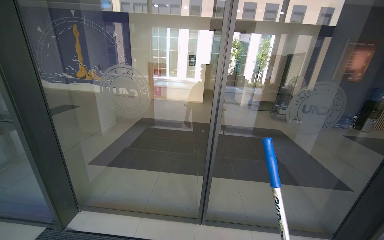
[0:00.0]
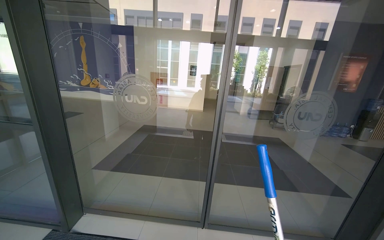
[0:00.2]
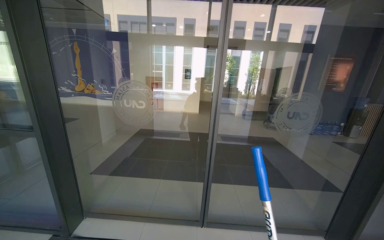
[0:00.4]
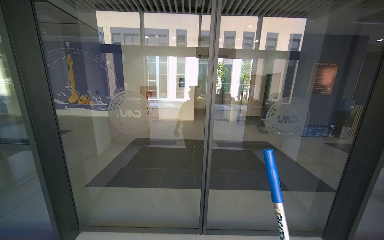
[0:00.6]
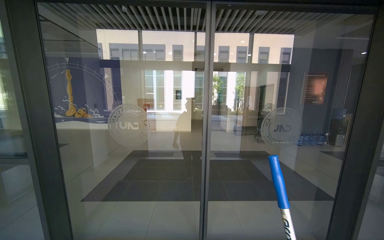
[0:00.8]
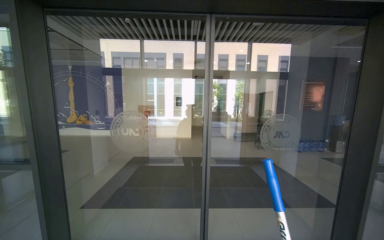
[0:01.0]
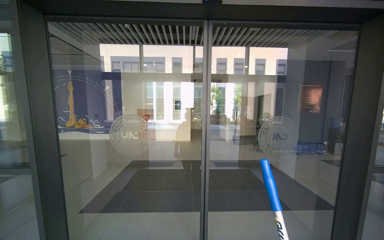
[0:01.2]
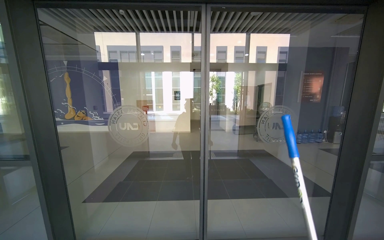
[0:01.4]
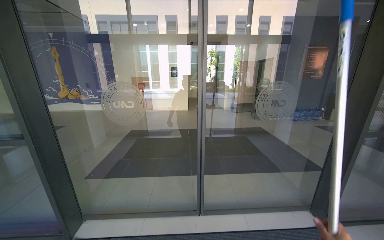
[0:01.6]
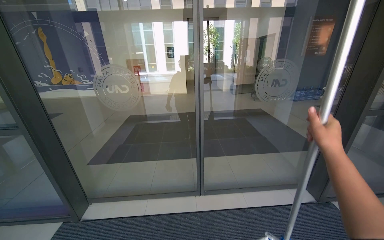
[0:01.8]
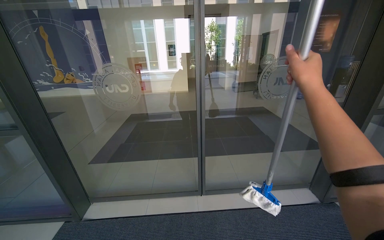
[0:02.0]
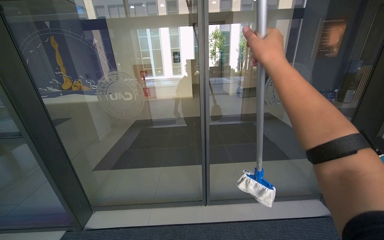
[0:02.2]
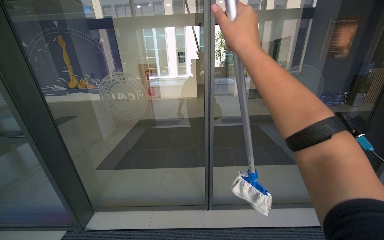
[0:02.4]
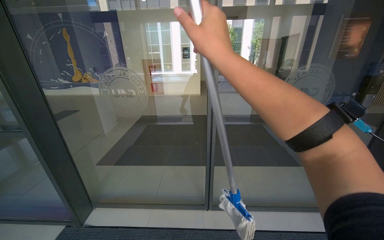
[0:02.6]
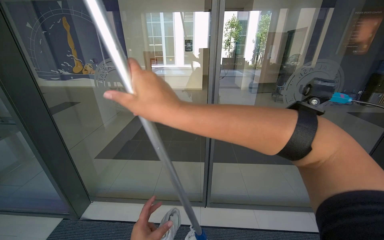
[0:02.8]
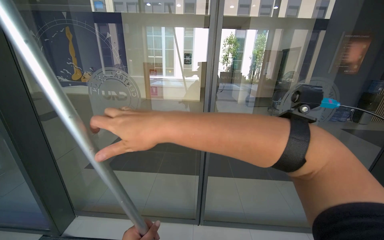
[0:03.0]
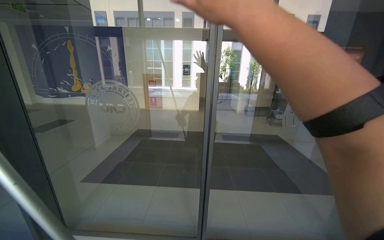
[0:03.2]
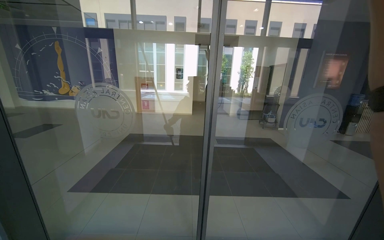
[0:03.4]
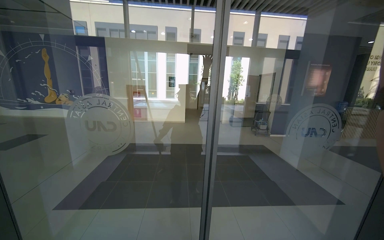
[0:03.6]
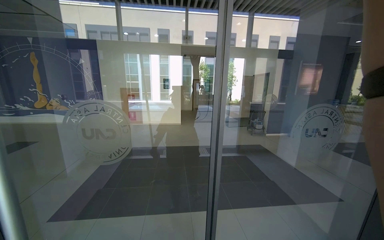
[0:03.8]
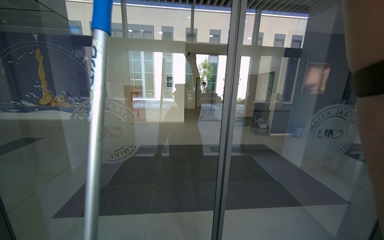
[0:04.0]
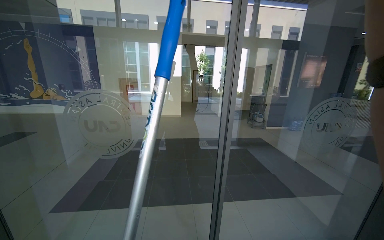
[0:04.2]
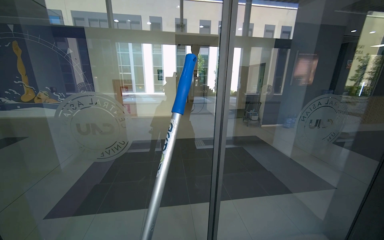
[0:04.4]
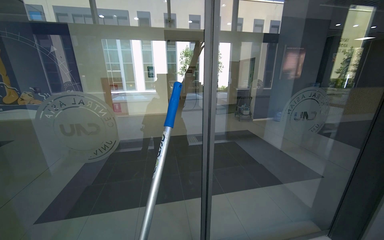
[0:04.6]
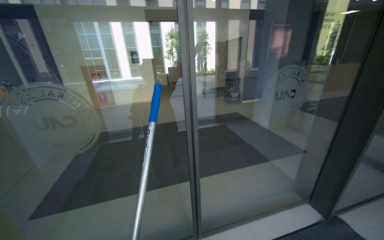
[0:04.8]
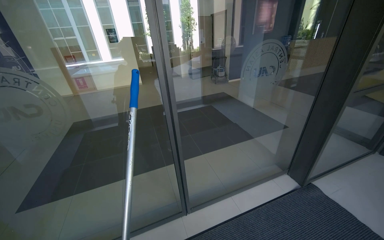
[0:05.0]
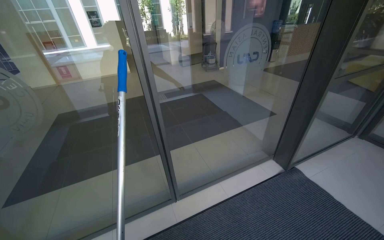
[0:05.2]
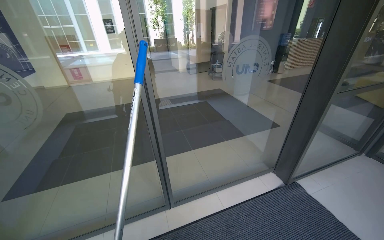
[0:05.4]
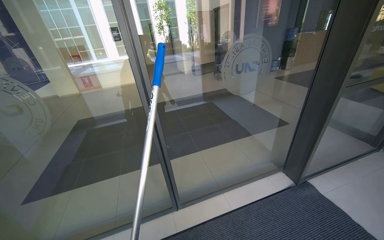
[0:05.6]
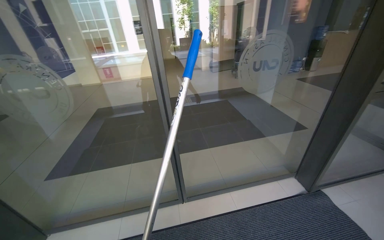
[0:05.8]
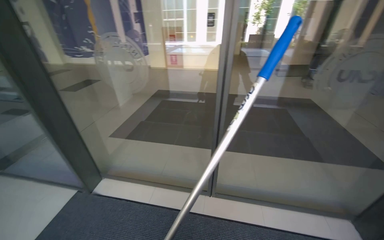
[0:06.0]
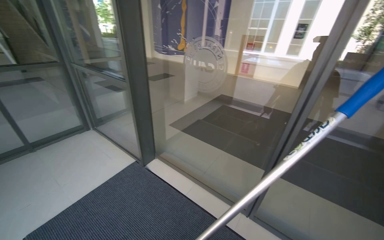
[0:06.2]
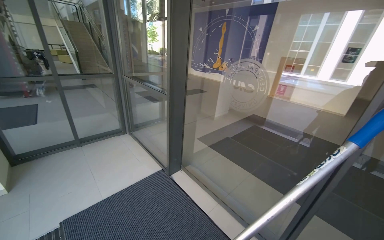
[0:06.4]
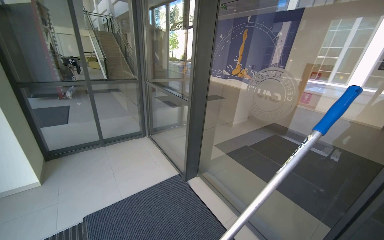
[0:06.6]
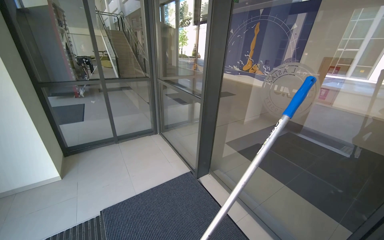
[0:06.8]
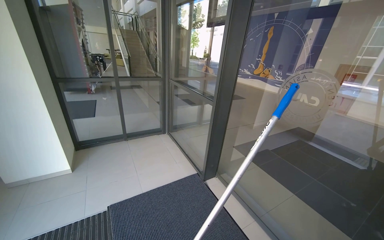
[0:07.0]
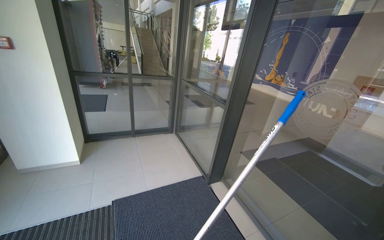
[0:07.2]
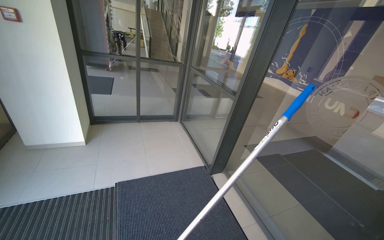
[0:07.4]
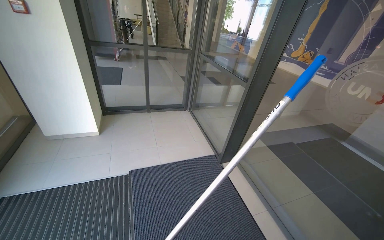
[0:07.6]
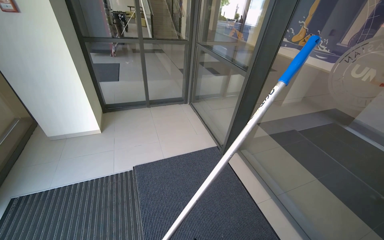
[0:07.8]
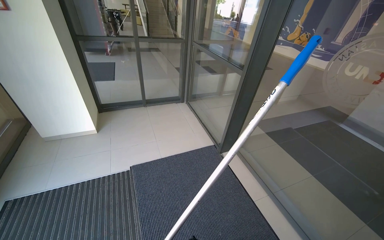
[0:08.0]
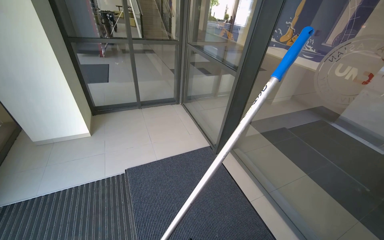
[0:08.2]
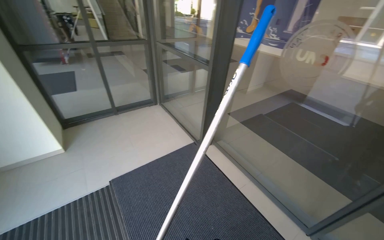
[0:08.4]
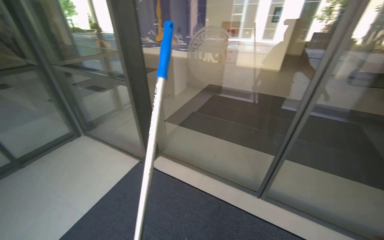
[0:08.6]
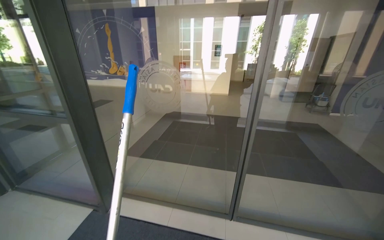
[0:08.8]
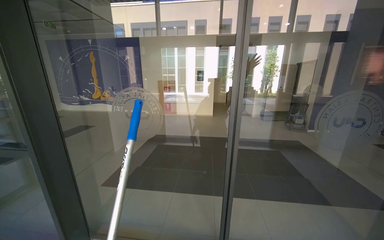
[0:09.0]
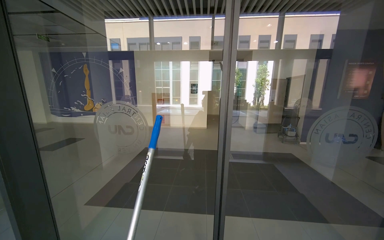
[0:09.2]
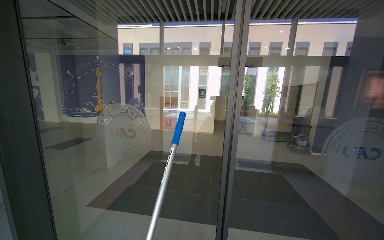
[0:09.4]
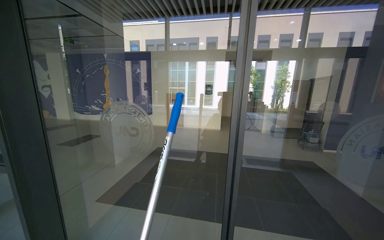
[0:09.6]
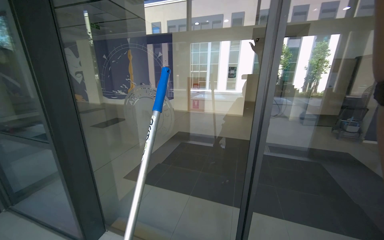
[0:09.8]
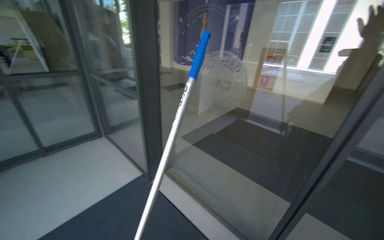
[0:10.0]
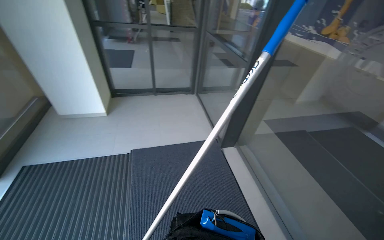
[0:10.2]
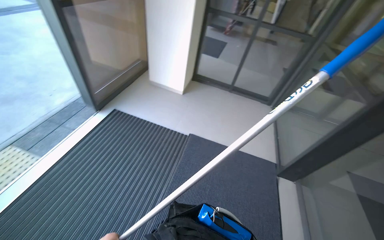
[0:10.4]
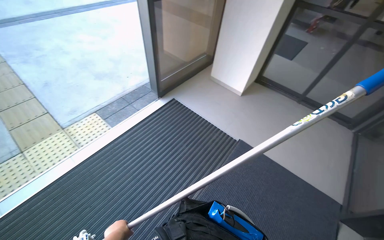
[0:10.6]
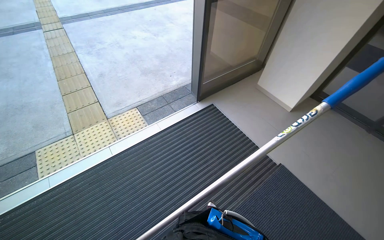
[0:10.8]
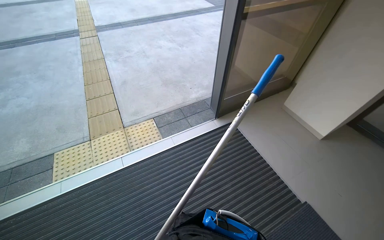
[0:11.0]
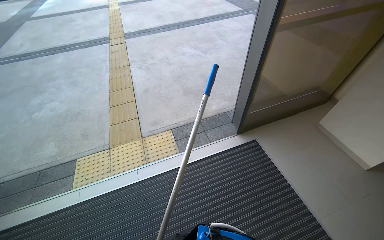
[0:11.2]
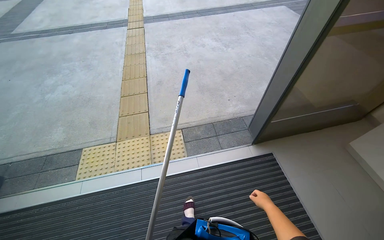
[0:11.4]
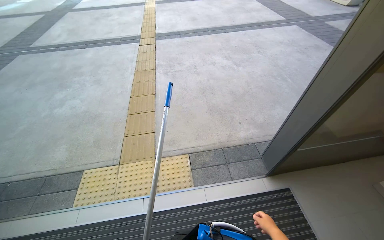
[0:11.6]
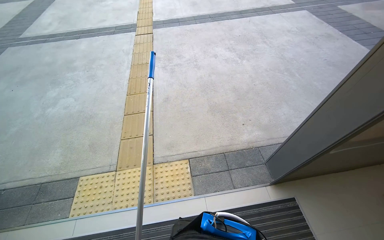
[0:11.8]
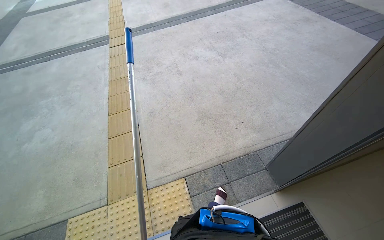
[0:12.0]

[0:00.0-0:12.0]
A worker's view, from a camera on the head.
Job: cleaning windows.
The whole recording: Cleaning glass windows. The worker cleans the large glass windows with a long-handled cleaning tool.
0:04.4 to 0:06.0: The head turns to the left by about 20 degrees. The wearer looks roughly 20 degrees further downward.
0:06.0 to 0:07.6: The wearer moves approximately 40 cm. The wearer looks about 60 degrees further to the left.
0:07.6 to 0:09.0: The wearer's head swings approximately 65 degrees to the right. The view tips upward by approximately 15 degrees.
0:09.0 to 0:10.4: The wearer looks some 100 degrees further to the left. The wearer looks roughly 25 degrees further downward.
0:10.4 to 0:12.0: The camera travels roughly 1 m. The head rotates approximately 55 degrees to the left.

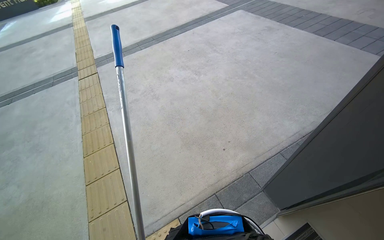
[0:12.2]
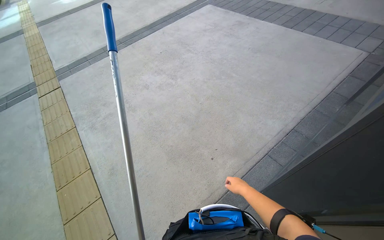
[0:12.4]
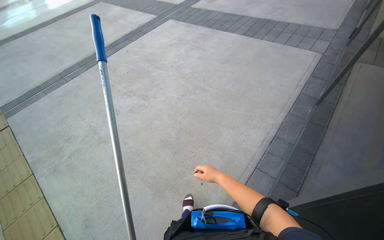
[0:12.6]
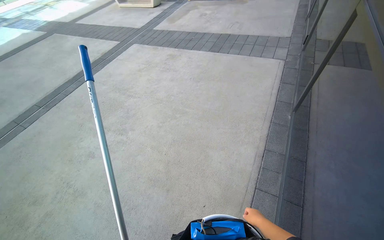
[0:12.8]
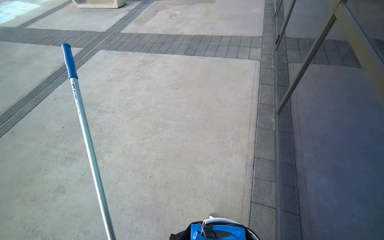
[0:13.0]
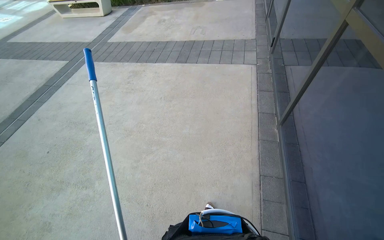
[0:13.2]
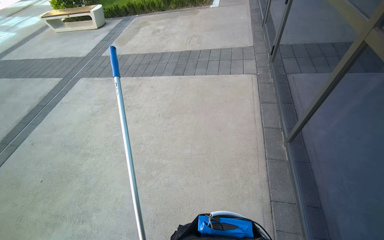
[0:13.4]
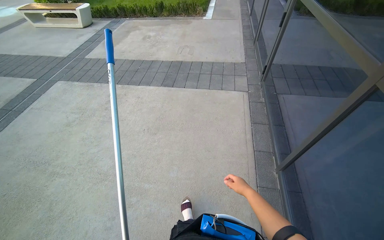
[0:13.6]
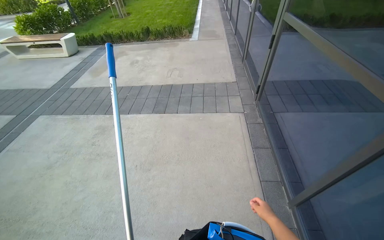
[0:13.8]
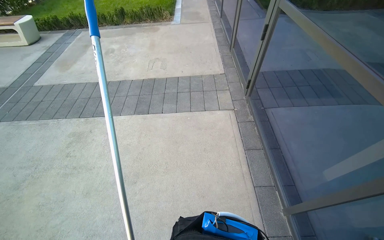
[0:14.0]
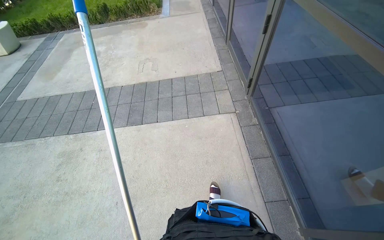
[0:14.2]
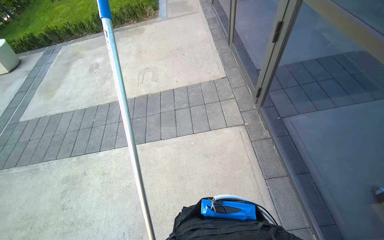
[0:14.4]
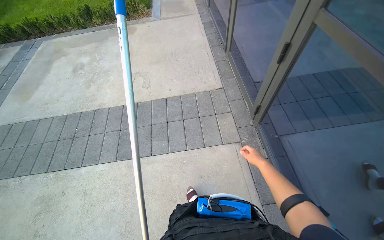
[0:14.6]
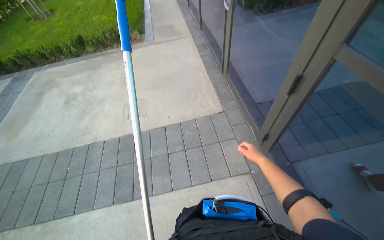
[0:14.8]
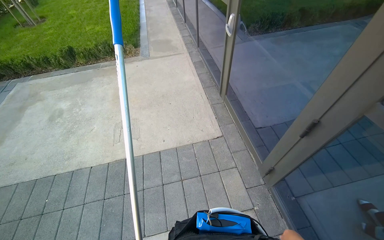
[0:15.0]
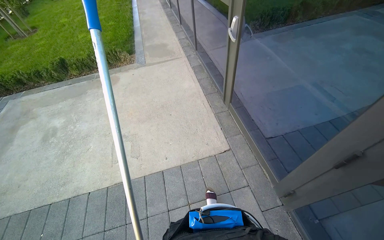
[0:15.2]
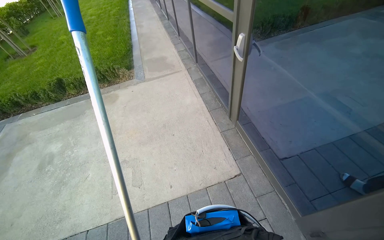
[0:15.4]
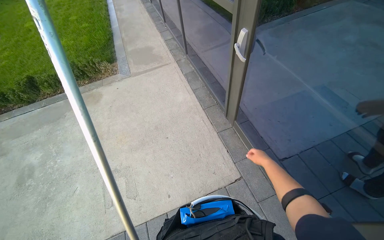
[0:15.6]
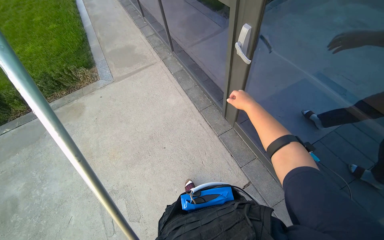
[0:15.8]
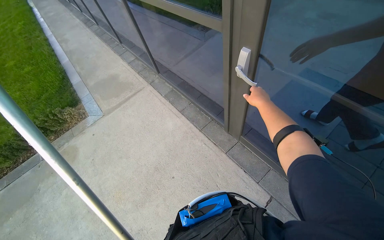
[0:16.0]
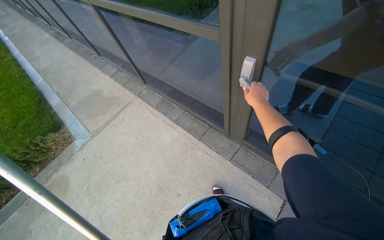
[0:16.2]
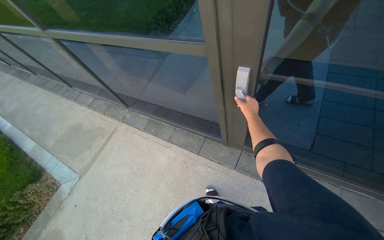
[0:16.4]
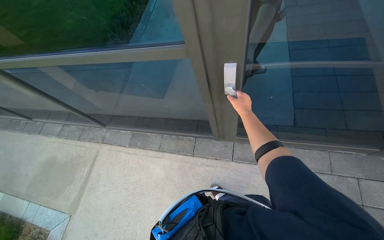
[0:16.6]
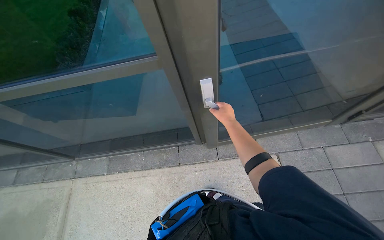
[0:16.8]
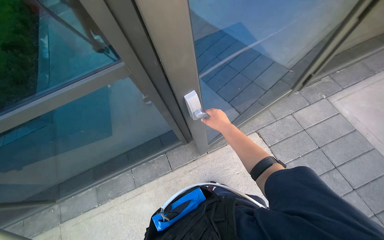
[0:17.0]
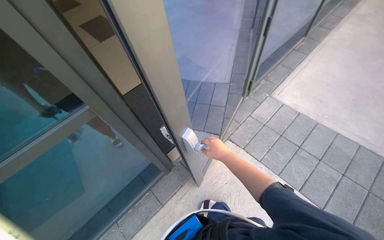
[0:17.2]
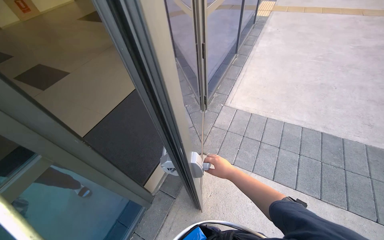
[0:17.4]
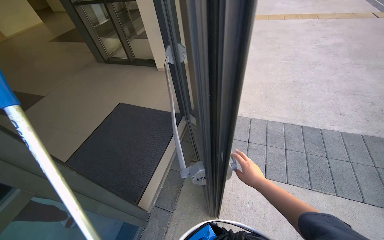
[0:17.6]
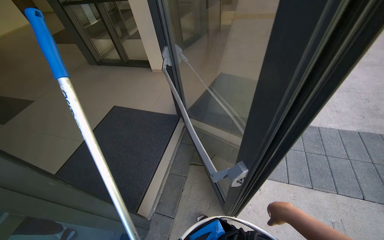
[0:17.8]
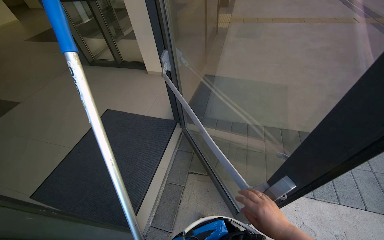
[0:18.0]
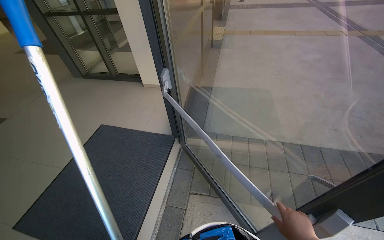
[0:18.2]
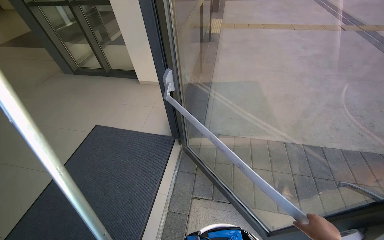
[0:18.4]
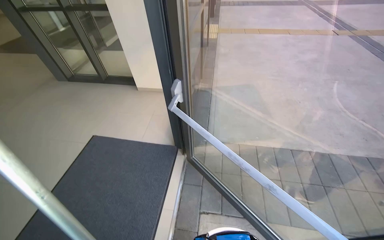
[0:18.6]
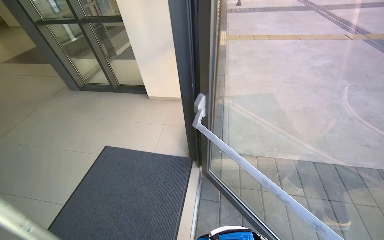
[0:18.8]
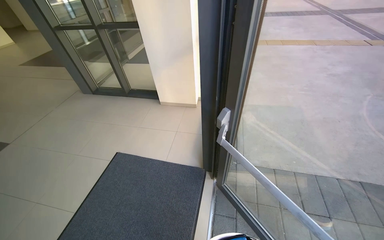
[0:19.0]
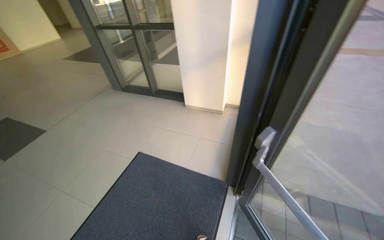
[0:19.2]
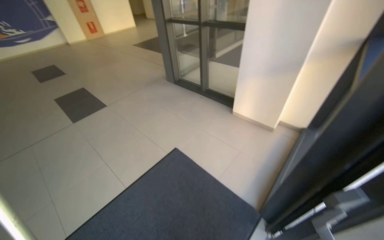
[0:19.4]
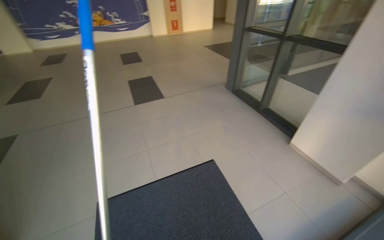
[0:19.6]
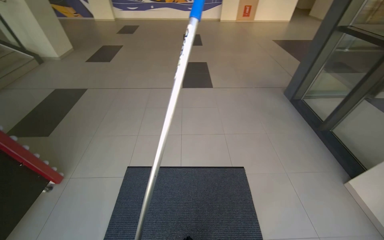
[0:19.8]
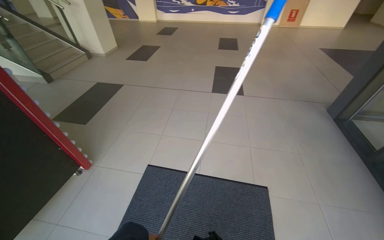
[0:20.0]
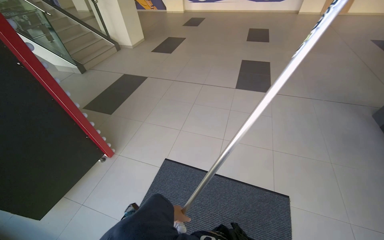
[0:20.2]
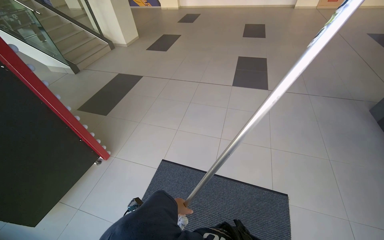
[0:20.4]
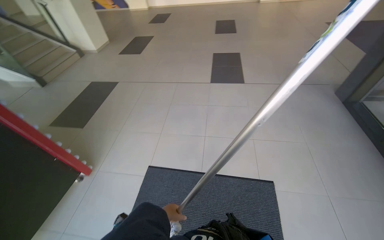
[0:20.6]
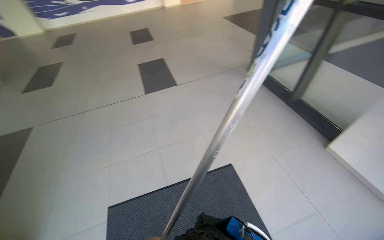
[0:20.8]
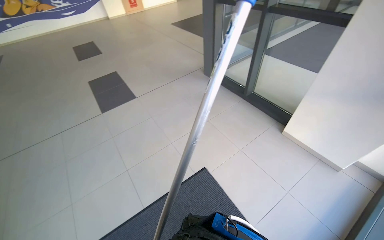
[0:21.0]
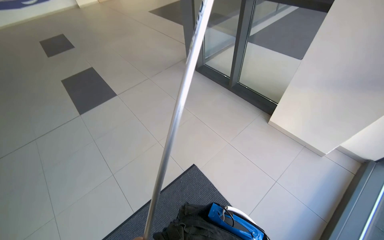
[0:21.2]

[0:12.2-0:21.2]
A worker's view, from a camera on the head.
Job: cleaning windows.
The whole recording: Cleaning glass windows. The worker cleans the large glass windows with a long-handled cleaning tool.
0:12.2 to 0:13.8: The wearer moves about 2 m. The wearer's head swings approximately 55 degrees to the right. The wearer looks approximately 15 degrees further upward.
0:13.8 to 0:15.2: The camera travels roughly 2 m.
0:15.2 to 0:16.6: The head travels approximately 1.5 m. The head turns to the right by approximately 65 degrees.
0:16.6 to 0:18.2: The wearer looks about 85 degrees further to the right. The wearer looks approximately 30 degrees further upward.
0:18.2 to 0:19.8: The camera travels approximately 1 m. The wearer looks approximately 75 degrees further to the left.
0:19.8 to 0:21.2: The head travels about 50 cm. The head turns to the right by some 40 degrees.
